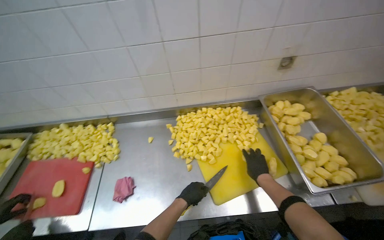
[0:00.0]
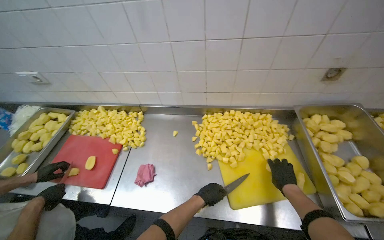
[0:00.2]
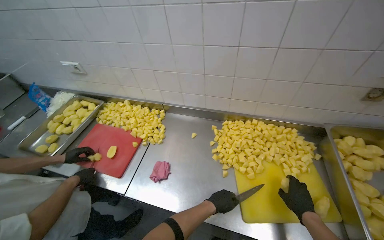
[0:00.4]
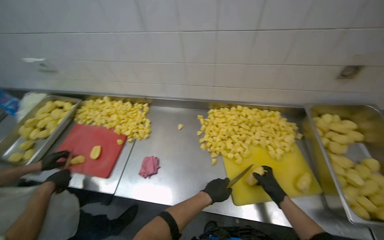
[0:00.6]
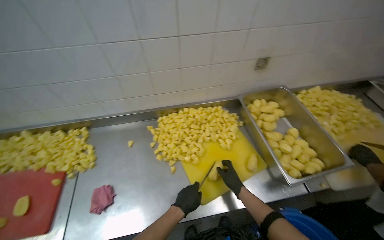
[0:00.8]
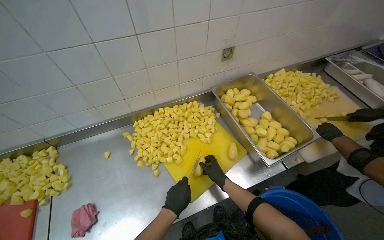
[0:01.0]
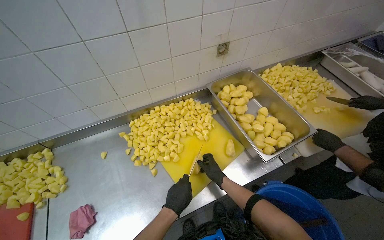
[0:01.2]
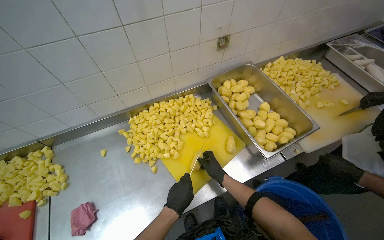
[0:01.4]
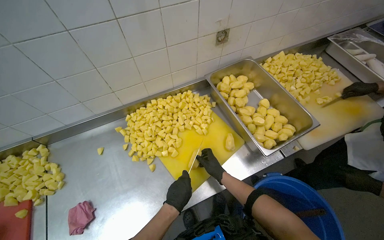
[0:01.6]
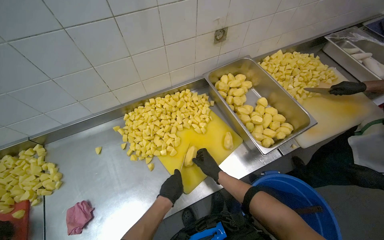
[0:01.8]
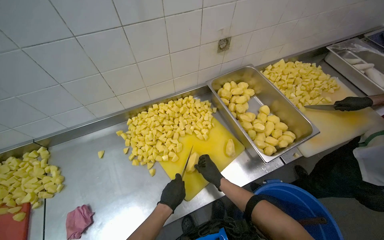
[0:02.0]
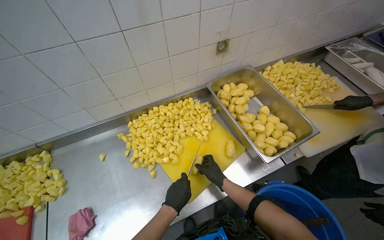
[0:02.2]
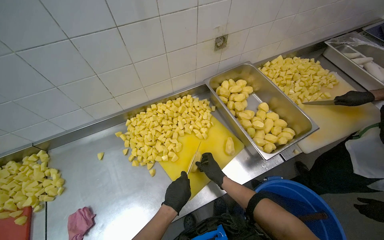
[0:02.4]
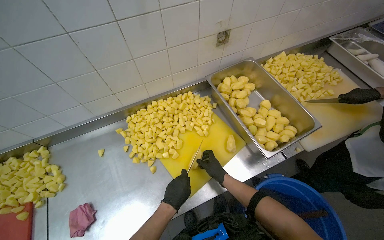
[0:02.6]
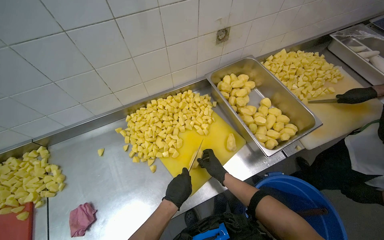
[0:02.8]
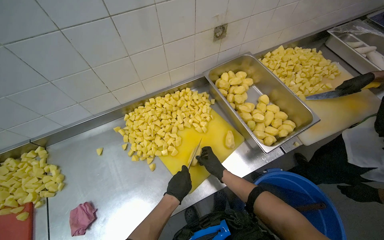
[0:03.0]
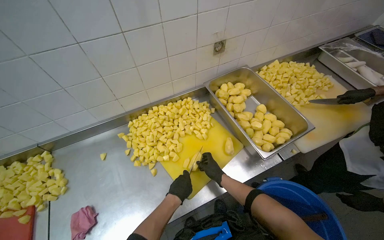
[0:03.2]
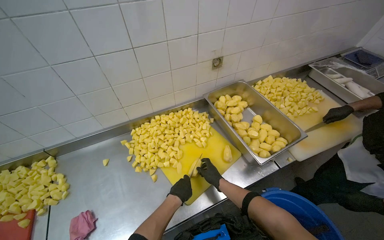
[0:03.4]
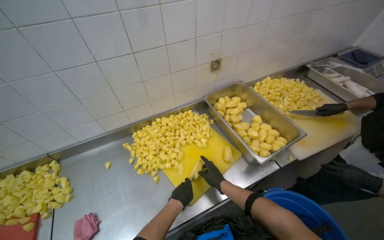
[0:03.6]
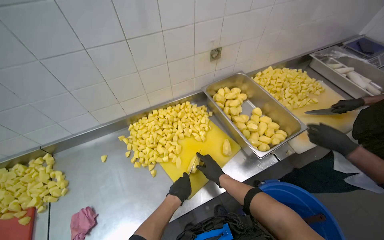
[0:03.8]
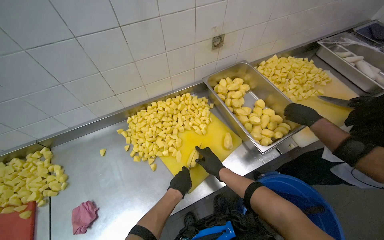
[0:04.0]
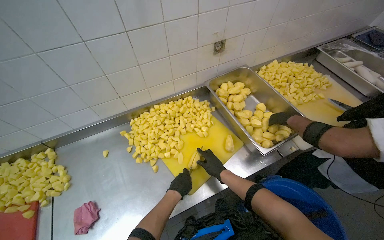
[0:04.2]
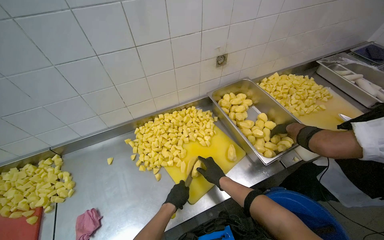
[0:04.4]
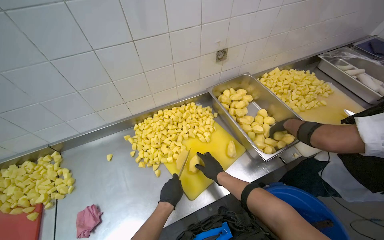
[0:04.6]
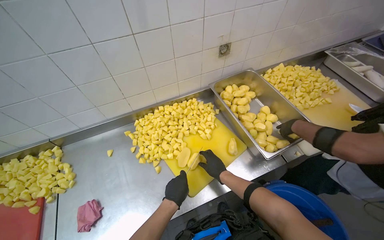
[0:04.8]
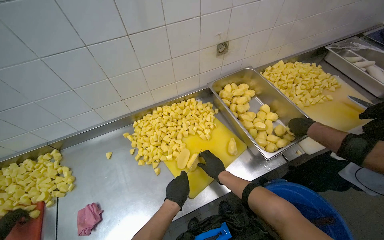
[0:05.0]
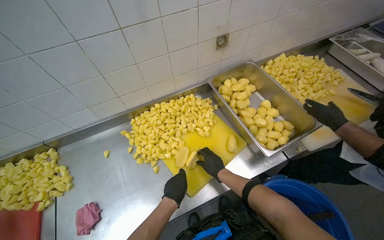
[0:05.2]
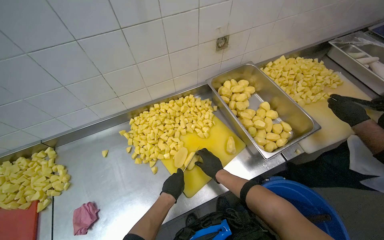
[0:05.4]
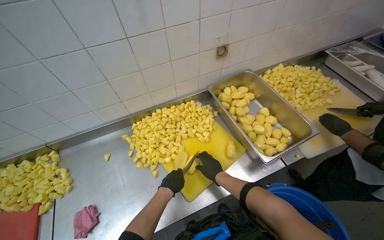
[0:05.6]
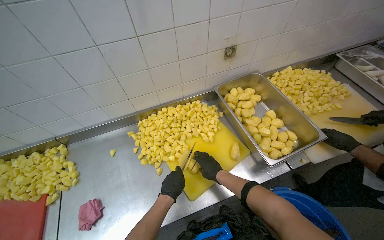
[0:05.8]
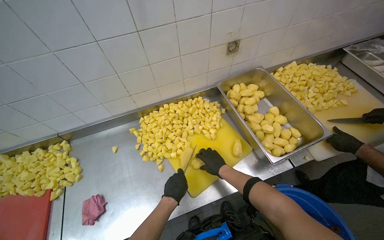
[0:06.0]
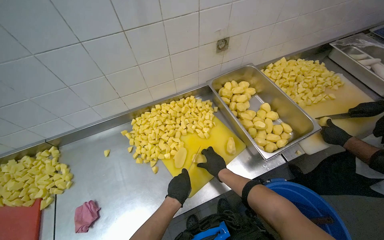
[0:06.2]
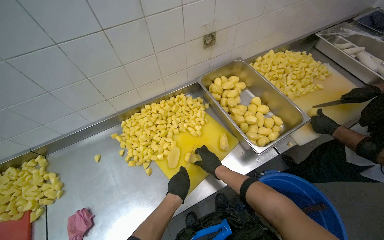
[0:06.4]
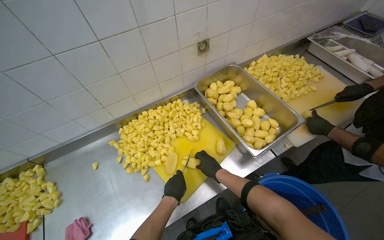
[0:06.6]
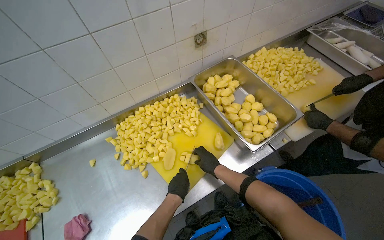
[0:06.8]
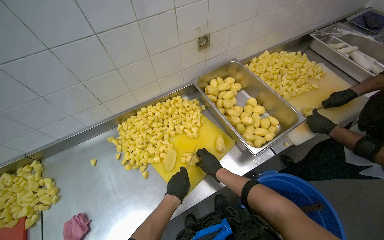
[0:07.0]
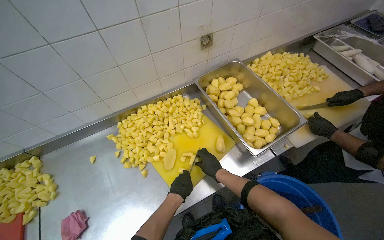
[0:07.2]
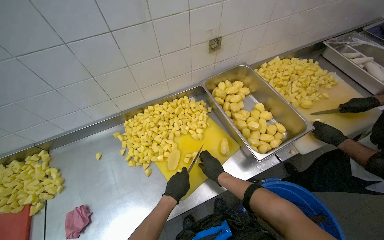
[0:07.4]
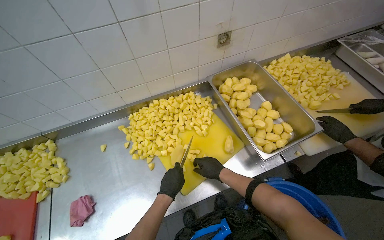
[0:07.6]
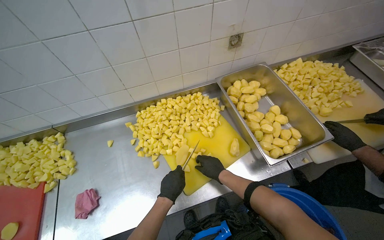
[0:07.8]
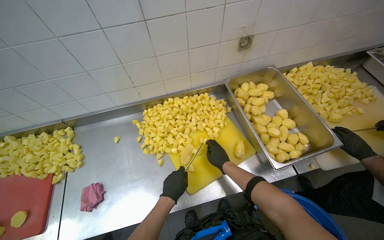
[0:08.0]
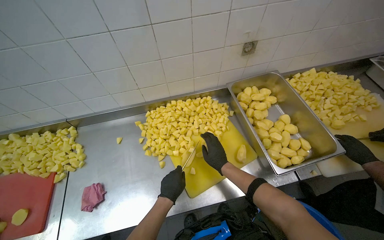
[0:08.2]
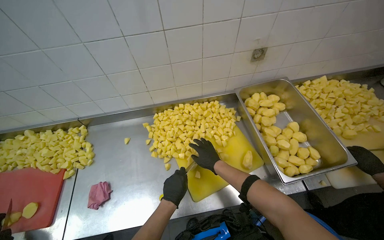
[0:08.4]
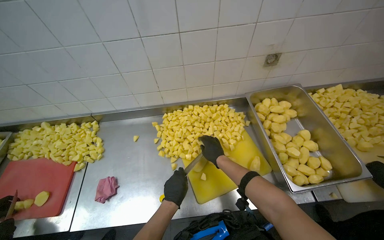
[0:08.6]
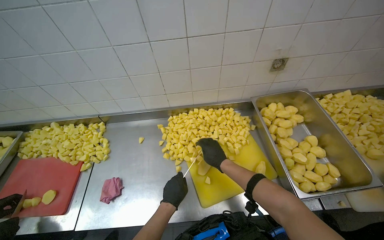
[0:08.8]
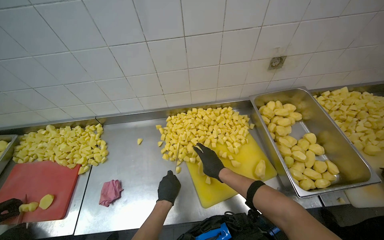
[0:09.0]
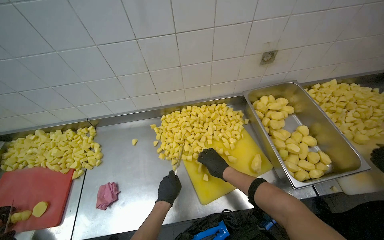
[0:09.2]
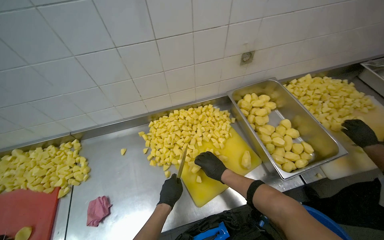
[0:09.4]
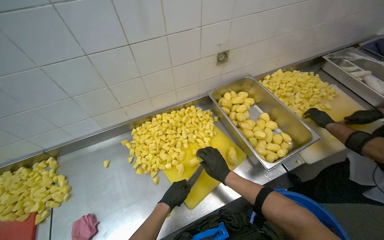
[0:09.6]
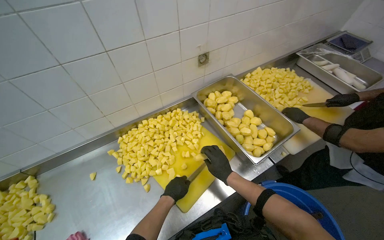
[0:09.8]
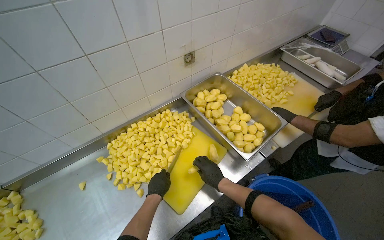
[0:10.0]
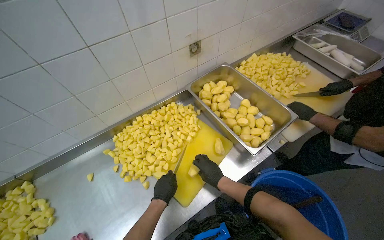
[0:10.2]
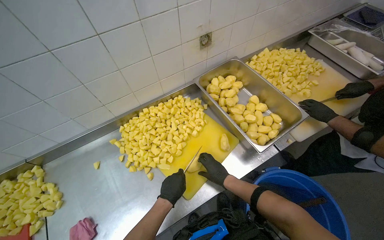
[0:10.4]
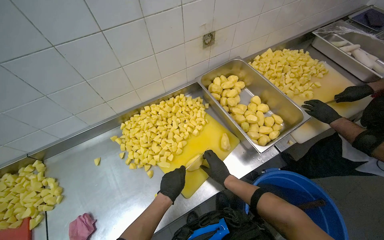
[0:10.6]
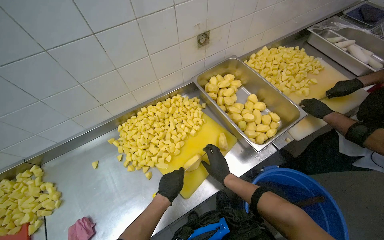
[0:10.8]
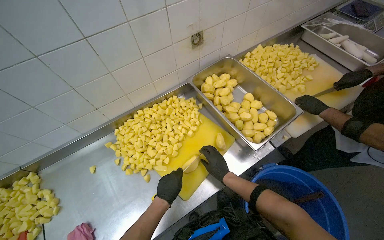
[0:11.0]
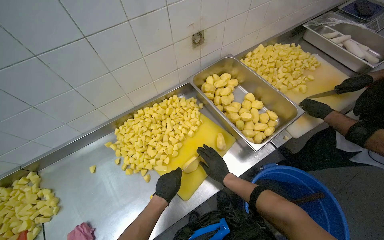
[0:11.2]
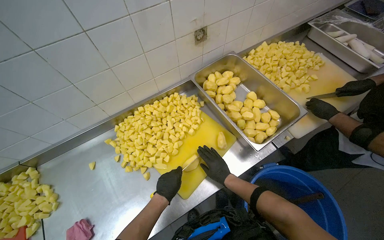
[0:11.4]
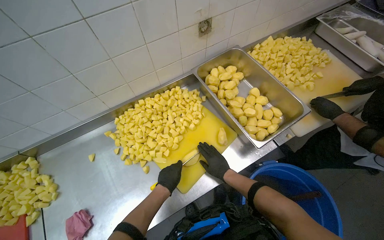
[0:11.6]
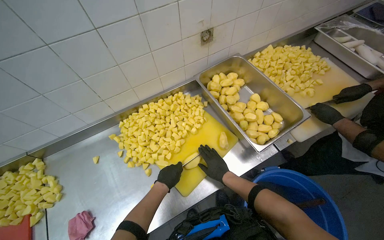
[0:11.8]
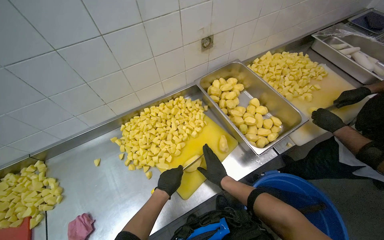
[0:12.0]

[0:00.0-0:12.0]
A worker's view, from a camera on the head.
Job: preparing food.
The whole recording: Cutting potatoes into pieces. The worker cuts peeled potatoes into small pieces on a yellow cutting board.
0:00.0 to 0:01.6: The wearer looks some 20 degrees further to the right.
0:01.6 to 0:04.4: The hands work in one place, with small movements.
0:04.4 to 0:07.6: The hands stay close to where they were, moving slightly.
0:09.0 to 0:10.4: The head rotates roughly 25 degrees to the right. The right hand is displaced down the picture by approximately 10 cm.
0:10.4 to 0:12.0: The hands are busy where they are.

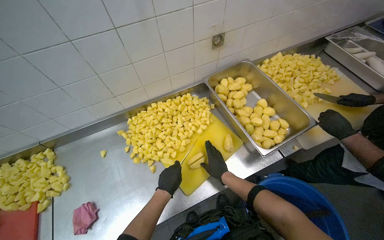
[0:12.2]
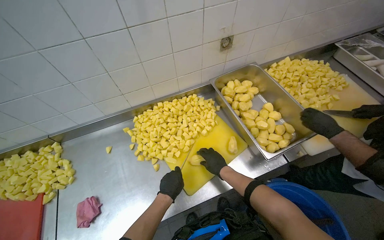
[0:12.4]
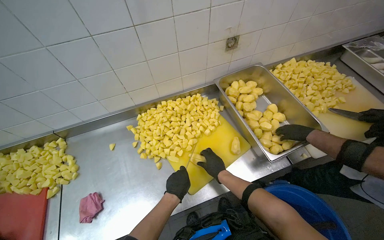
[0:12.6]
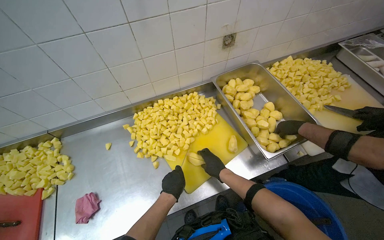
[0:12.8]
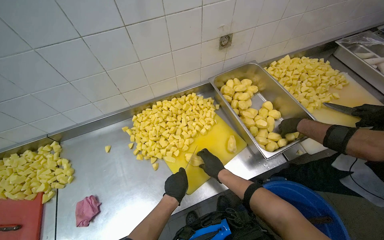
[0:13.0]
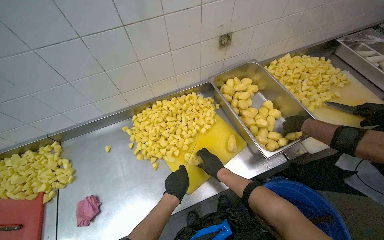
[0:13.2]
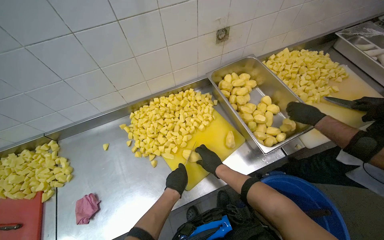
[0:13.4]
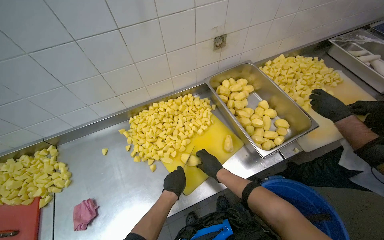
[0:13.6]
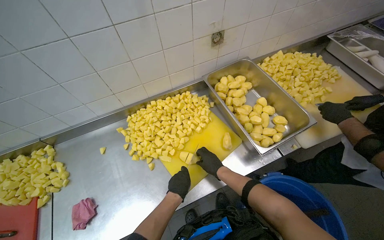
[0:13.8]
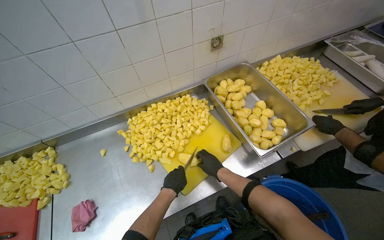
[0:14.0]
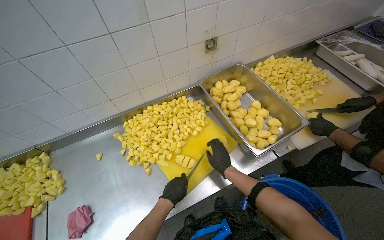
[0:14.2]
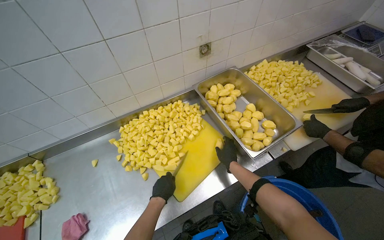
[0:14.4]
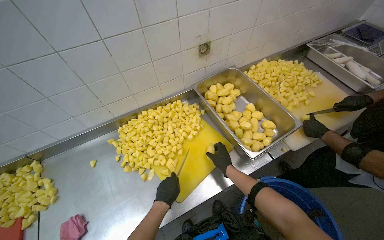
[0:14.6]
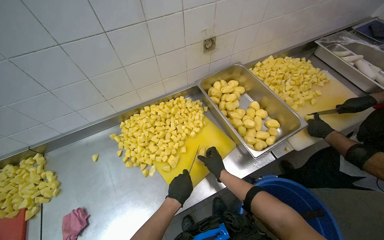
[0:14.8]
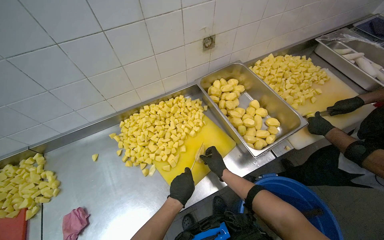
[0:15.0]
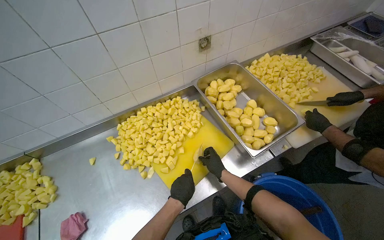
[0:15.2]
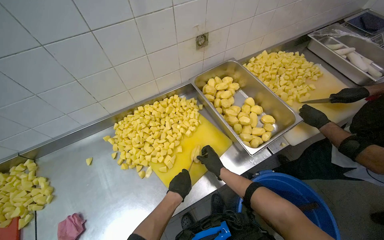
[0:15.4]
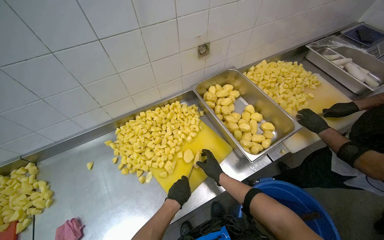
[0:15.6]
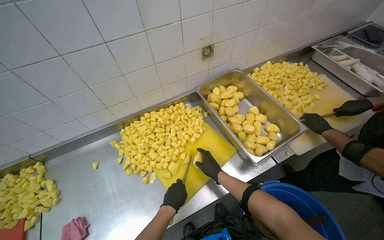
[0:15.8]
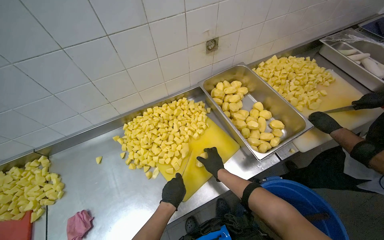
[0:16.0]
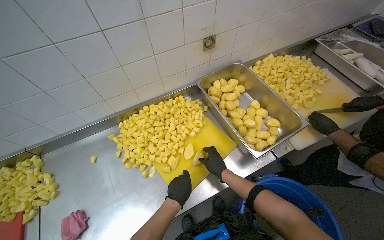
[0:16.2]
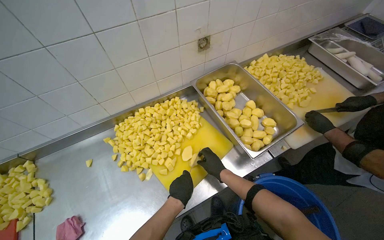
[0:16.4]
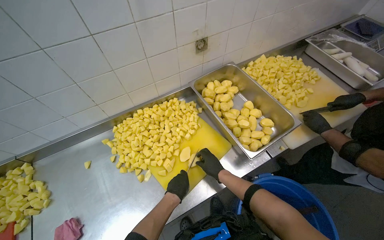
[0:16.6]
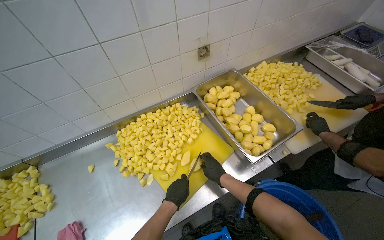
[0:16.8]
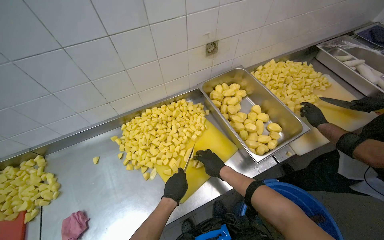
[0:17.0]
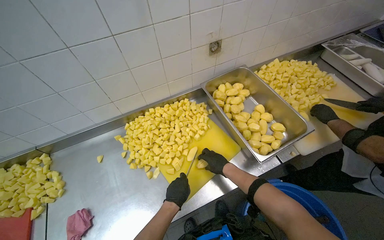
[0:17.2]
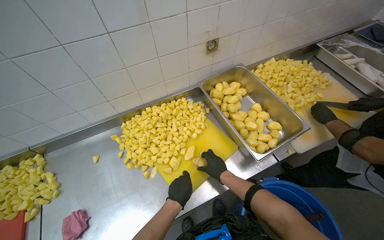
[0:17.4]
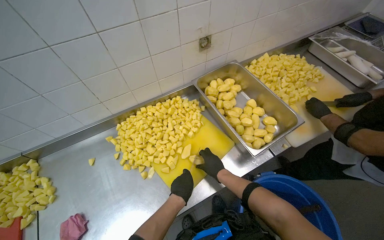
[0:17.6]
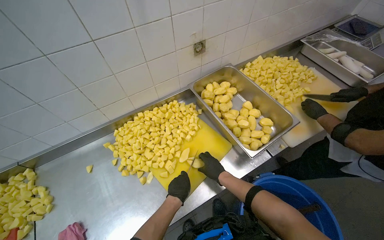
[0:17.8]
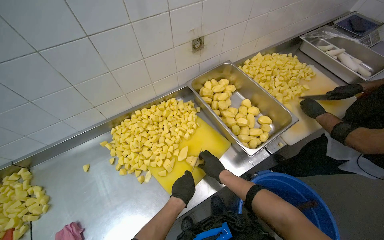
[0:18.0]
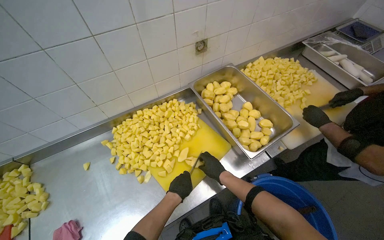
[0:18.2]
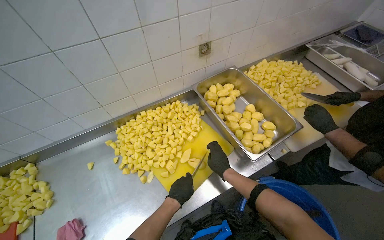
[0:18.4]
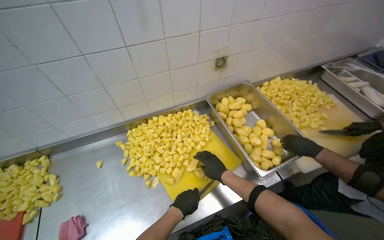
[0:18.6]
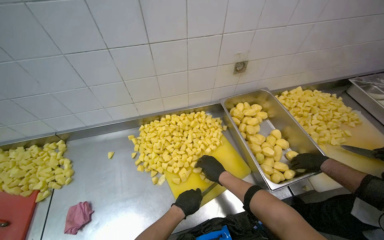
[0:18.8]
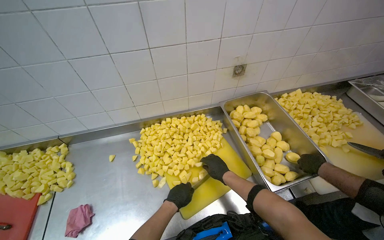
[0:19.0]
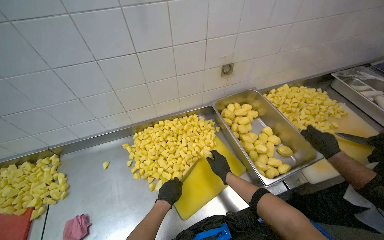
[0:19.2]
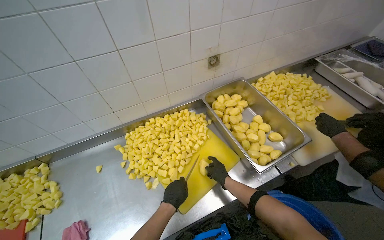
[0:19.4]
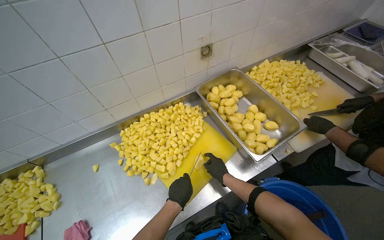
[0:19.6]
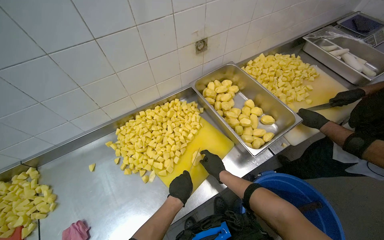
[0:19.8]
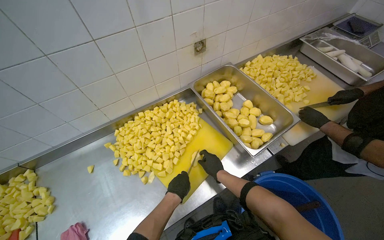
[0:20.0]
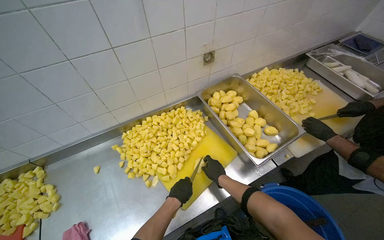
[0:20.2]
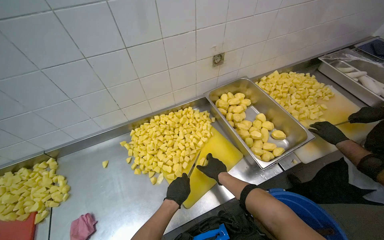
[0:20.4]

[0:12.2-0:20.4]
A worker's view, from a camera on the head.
Job: preparing food.
The whole recording: Cutting potatoes into pieces. The worker cuts peeled potatoes into small pieces on a yellow cutting board.
0:12.2 to 0:13.8: The hands make small movements and keep their place.
0:13.8 to 0:17.2: The hands work in one place, with small movements.
0:17.2 to 0:18.8: The hands work in one place, with small movements.
